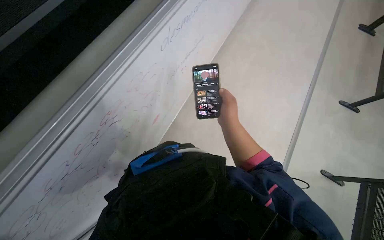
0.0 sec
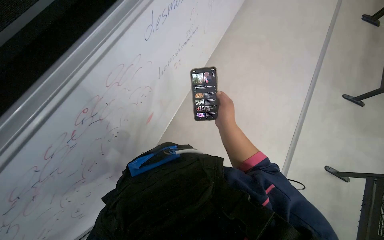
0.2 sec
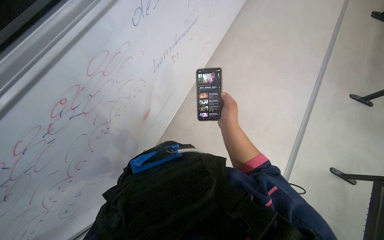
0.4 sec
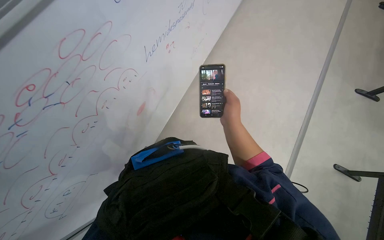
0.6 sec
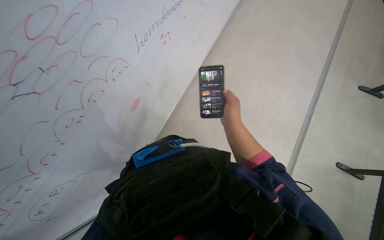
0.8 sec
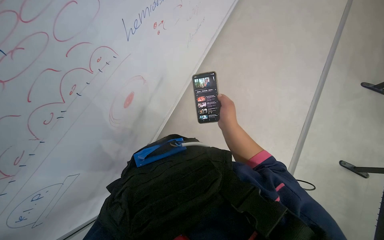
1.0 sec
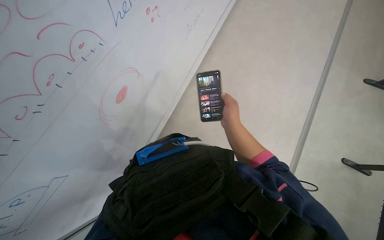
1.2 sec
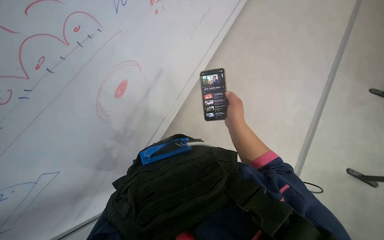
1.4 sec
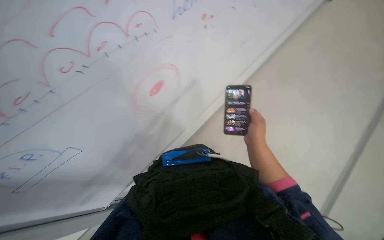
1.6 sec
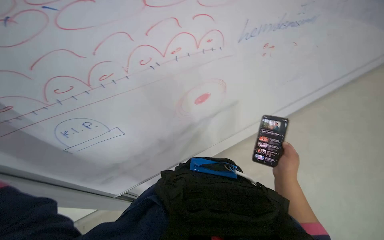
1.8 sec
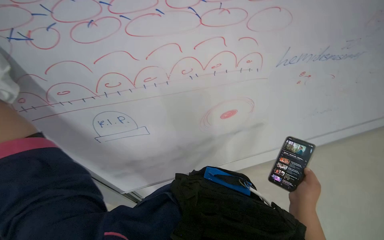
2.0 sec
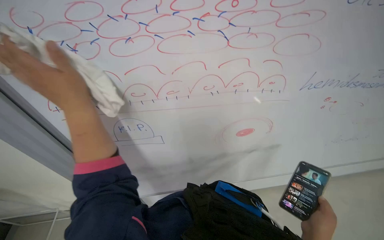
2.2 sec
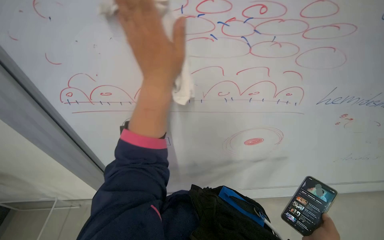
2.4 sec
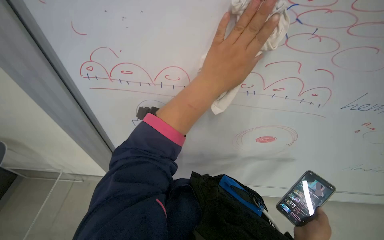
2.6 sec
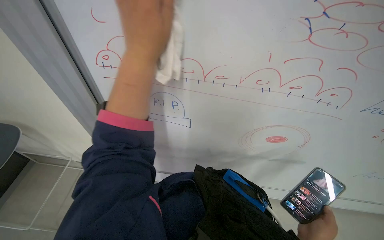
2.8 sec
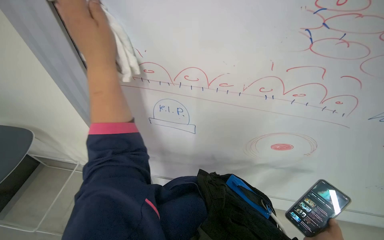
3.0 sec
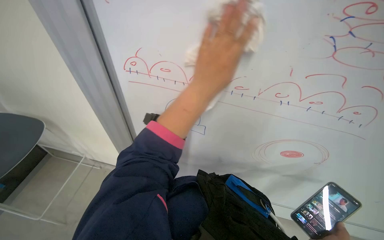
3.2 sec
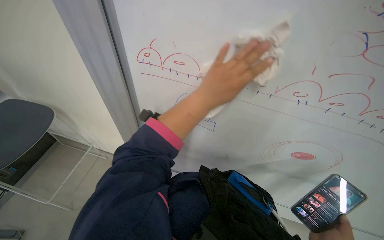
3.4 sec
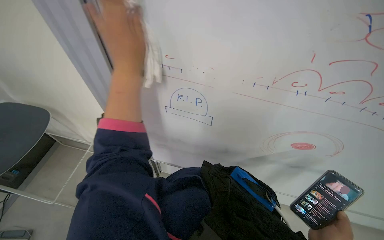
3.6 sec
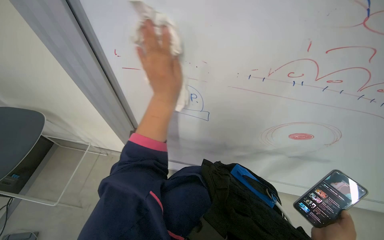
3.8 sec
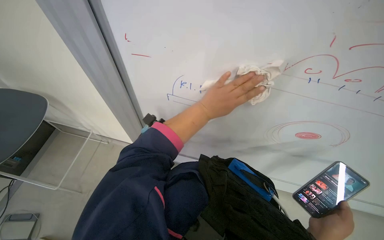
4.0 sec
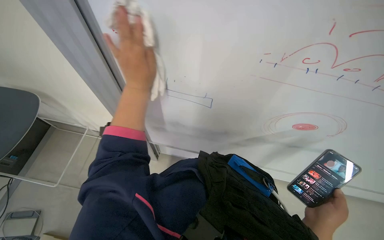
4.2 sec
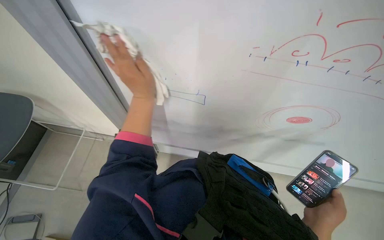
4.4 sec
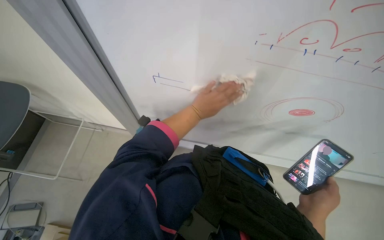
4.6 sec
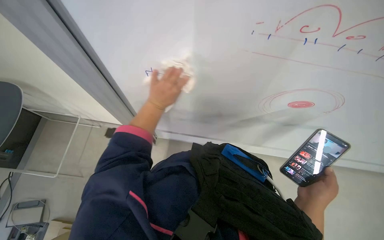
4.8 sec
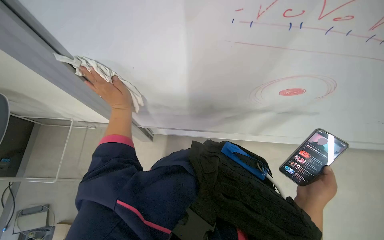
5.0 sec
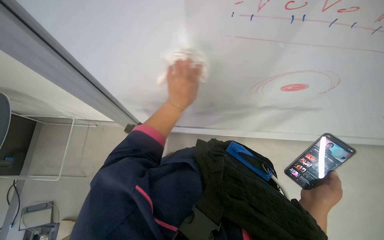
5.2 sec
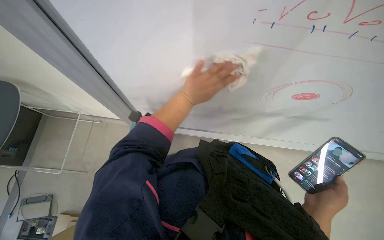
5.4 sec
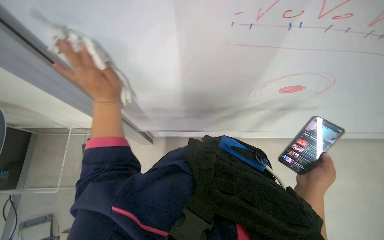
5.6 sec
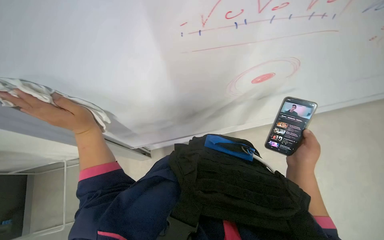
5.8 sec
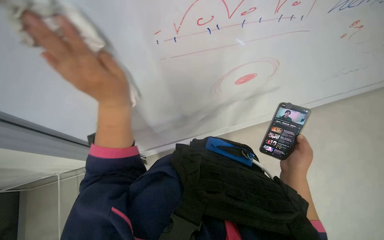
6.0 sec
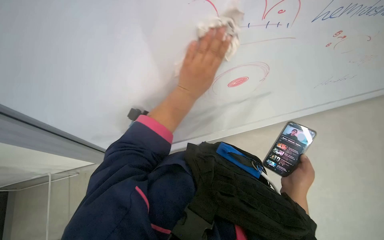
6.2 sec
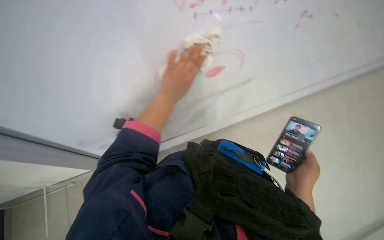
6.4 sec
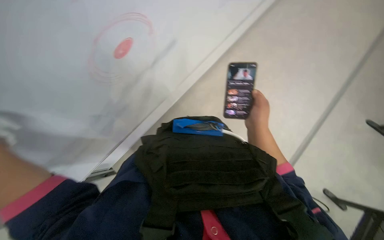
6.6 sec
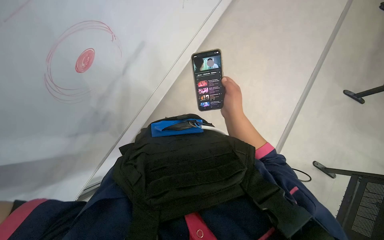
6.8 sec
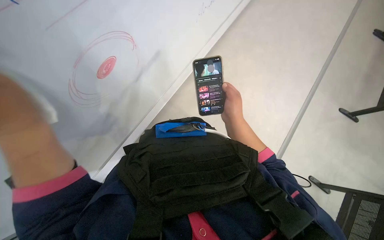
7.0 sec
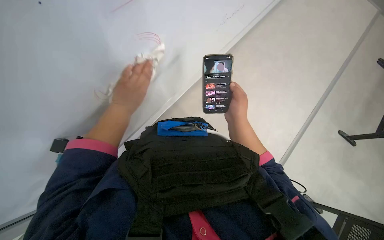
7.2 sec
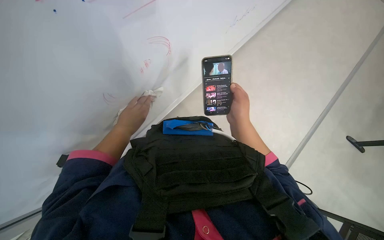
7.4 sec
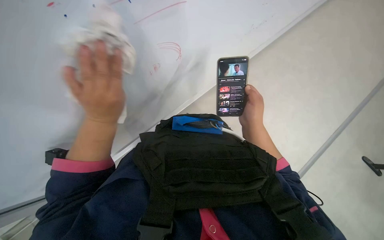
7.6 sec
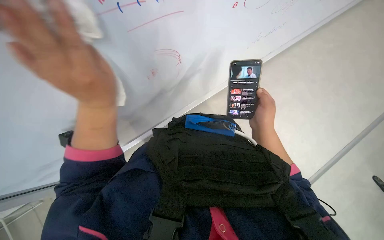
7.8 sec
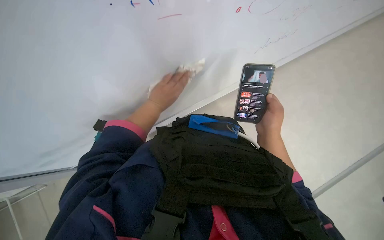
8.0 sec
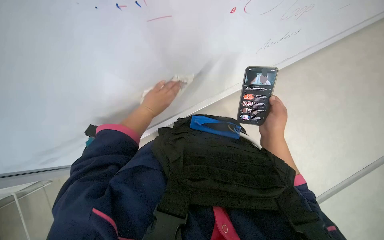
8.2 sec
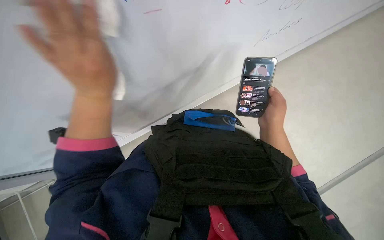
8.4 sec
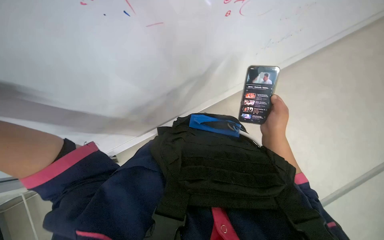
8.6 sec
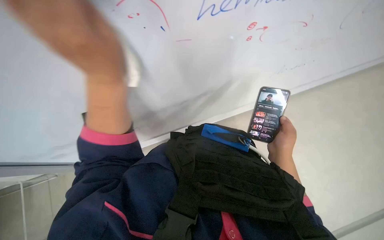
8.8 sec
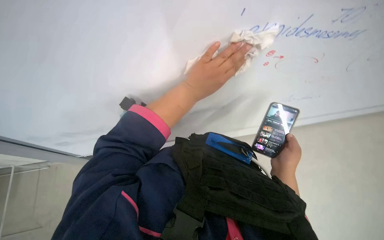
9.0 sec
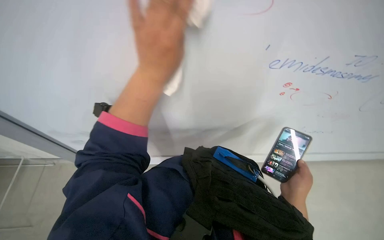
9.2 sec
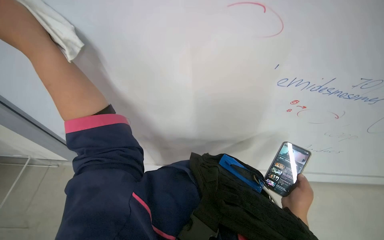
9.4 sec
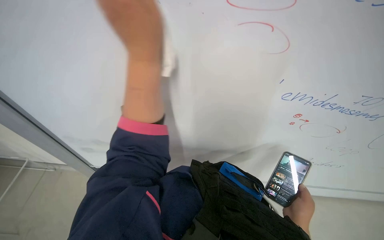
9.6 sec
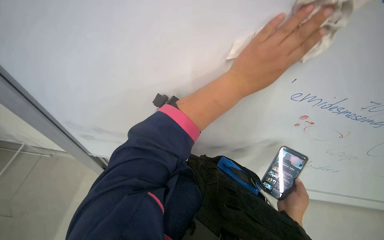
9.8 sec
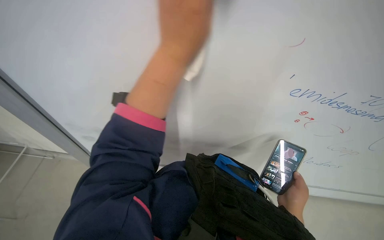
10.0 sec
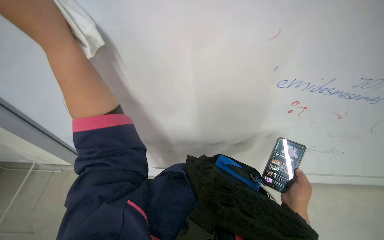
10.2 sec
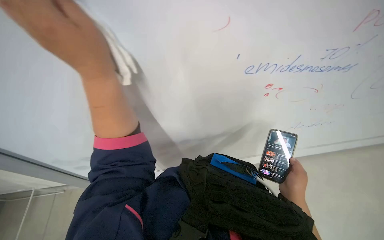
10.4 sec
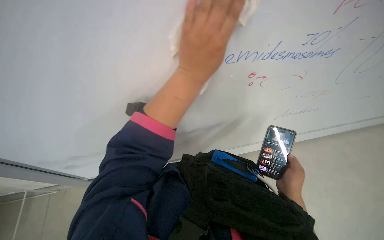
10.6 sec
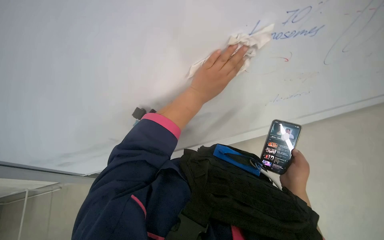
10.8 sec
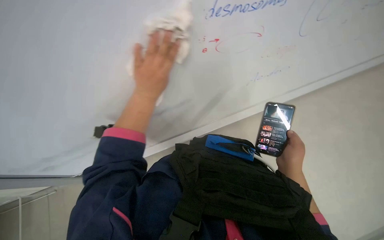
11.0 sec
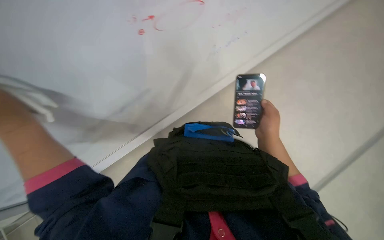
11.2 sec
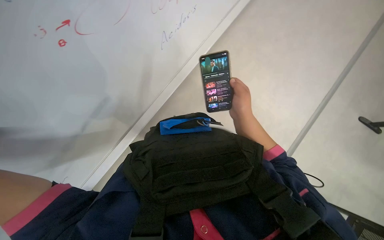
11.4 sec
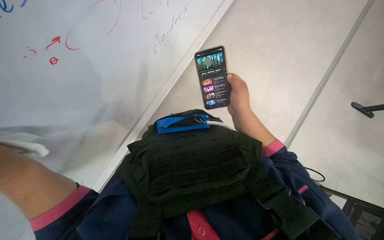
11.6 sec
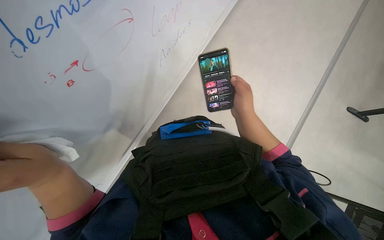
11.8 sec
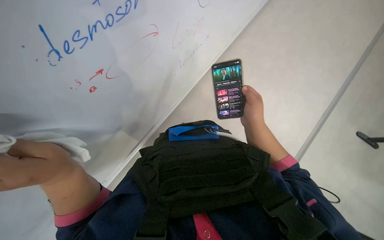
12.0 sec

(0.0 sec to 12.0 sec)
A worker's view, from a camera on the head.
Job: wiping surfaces.
The whole recording: Wiping surfaces in lecture hall. The worker wipes various surfaces in the lecture hall with a cloth.
1.6 sec - 3.0 sec: The wearer's head swings some 65 degrees to the left.
3.0 sec - 4.4 sec: The wearer looks roughly 15 degrees further downward. The left hand heads down the picture, covering about 15 cm.
4.4 sec - 6.0 sec: The left hand goes left and right, some 30 cm each way, reversing 4 times.
6.0 sec - 7.6 sec: The wearer looks approximately 25 degrees further to the right.
7.6 sec - 9.0 sec: The left hand goes nearer and farther, roughly 25 cm each way, reversing 2 times.
10.4 sec - 12.0 sec: The scene rotates counterclockwise by approximately 35 degrees.

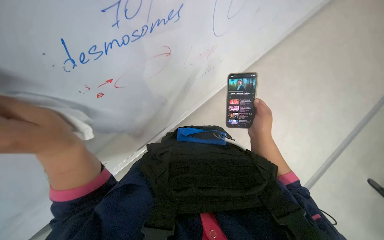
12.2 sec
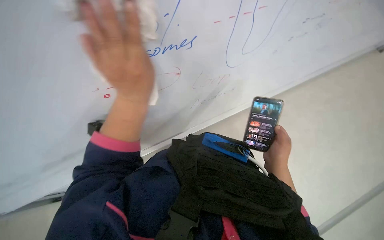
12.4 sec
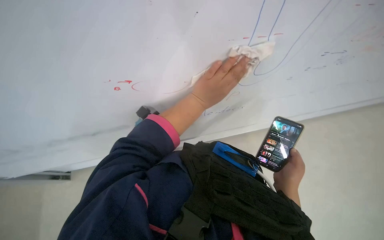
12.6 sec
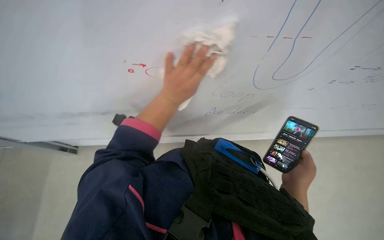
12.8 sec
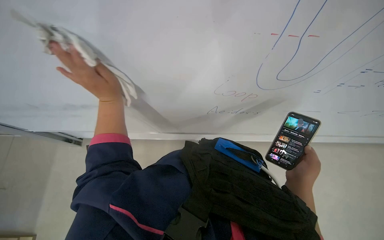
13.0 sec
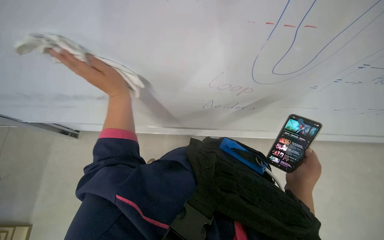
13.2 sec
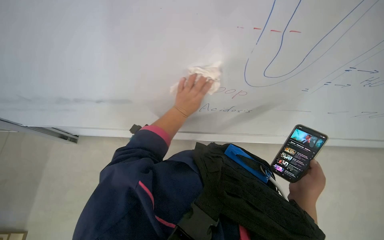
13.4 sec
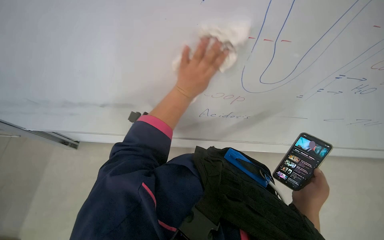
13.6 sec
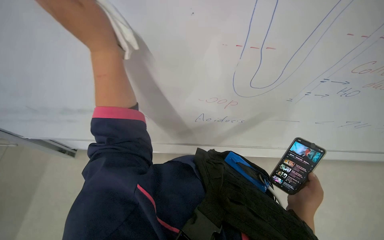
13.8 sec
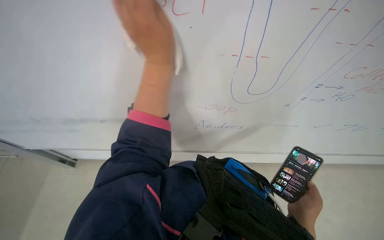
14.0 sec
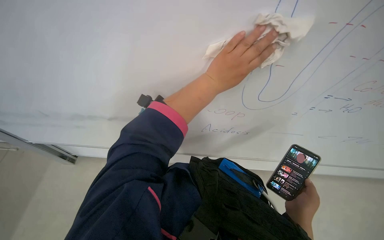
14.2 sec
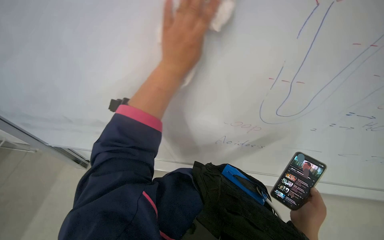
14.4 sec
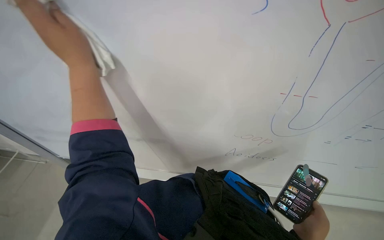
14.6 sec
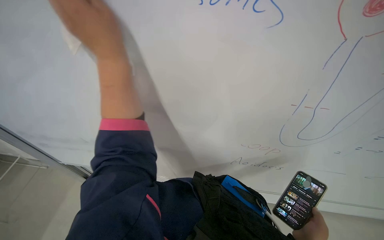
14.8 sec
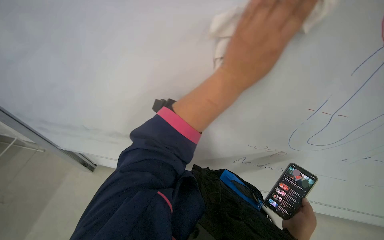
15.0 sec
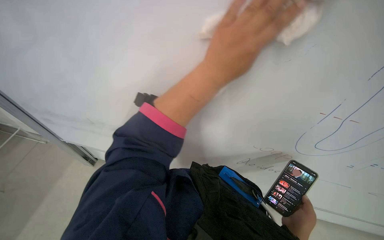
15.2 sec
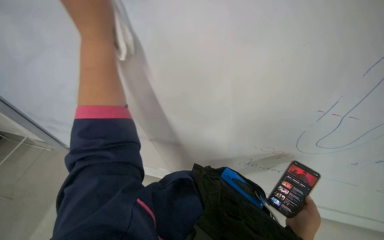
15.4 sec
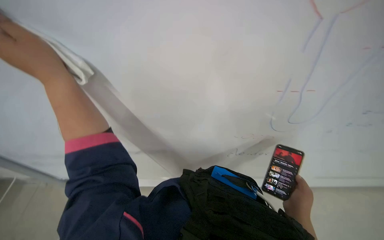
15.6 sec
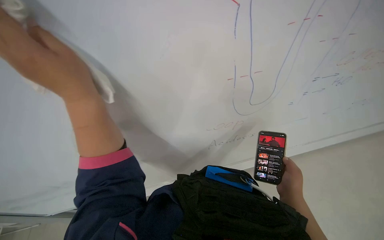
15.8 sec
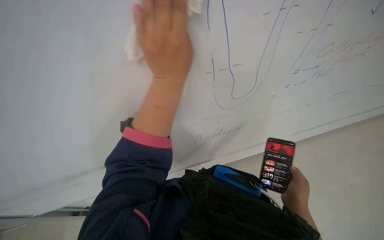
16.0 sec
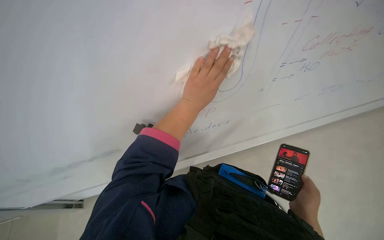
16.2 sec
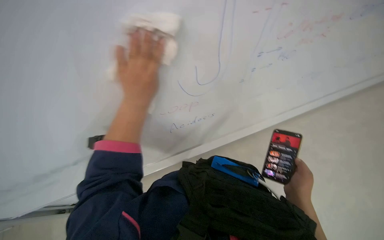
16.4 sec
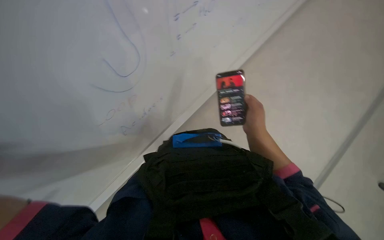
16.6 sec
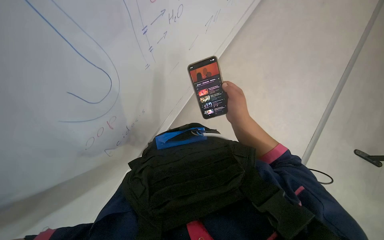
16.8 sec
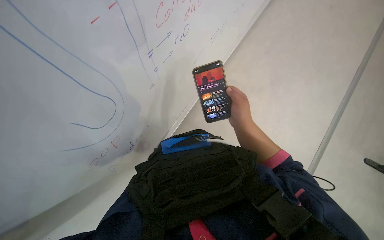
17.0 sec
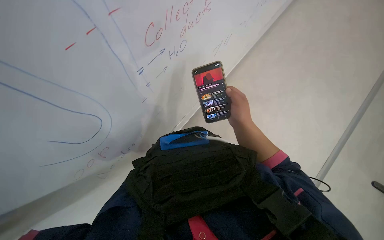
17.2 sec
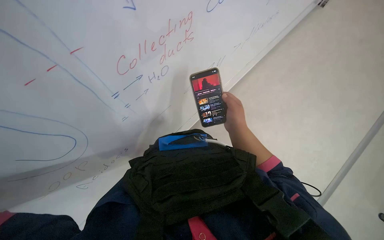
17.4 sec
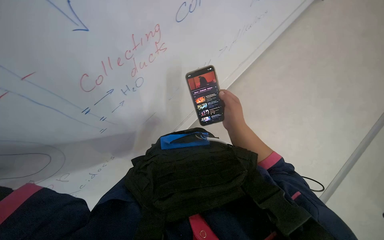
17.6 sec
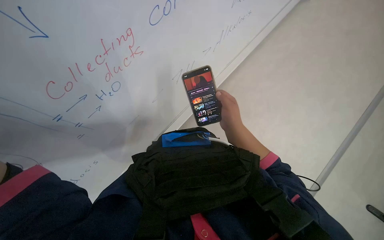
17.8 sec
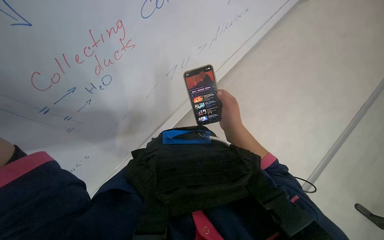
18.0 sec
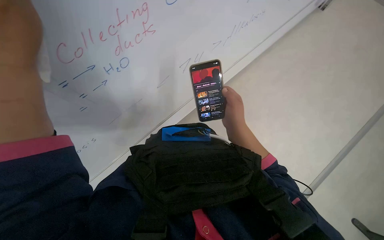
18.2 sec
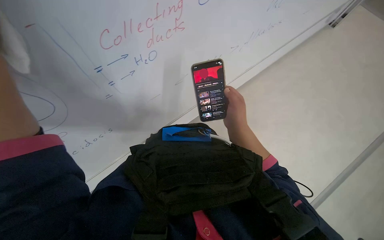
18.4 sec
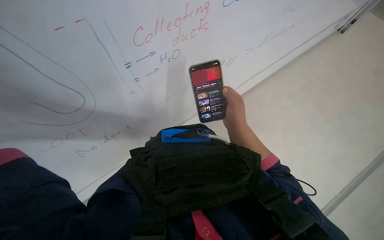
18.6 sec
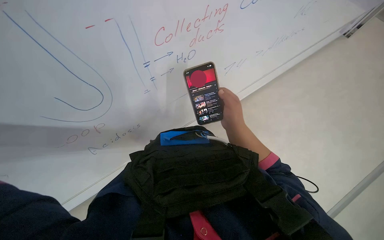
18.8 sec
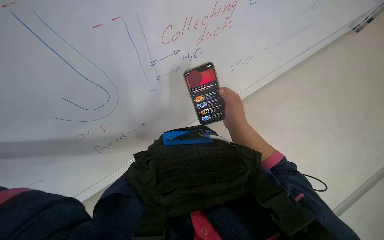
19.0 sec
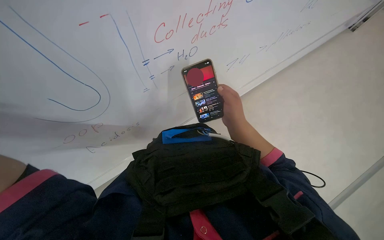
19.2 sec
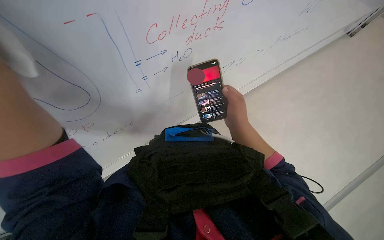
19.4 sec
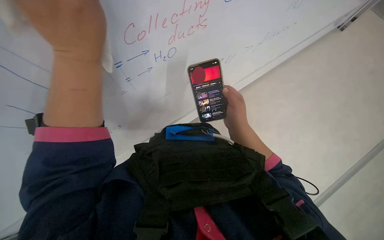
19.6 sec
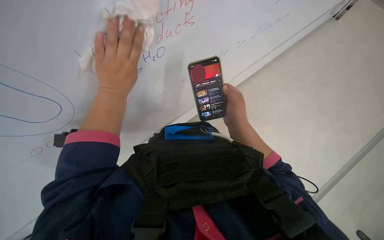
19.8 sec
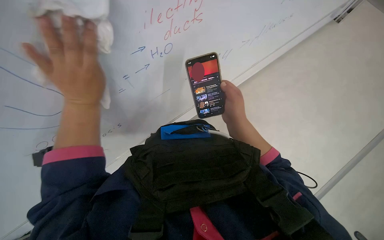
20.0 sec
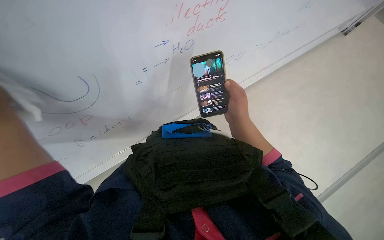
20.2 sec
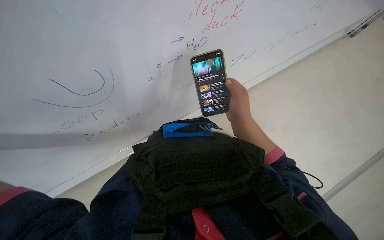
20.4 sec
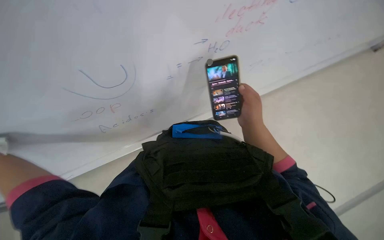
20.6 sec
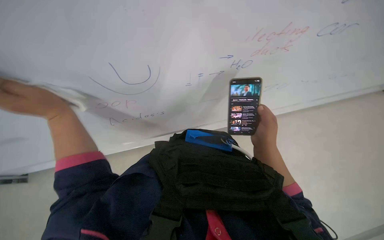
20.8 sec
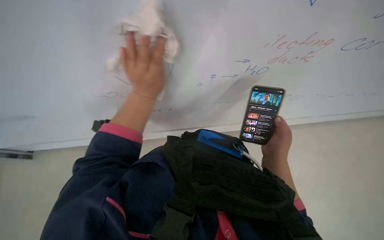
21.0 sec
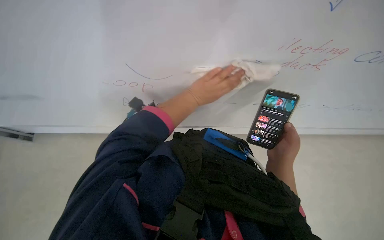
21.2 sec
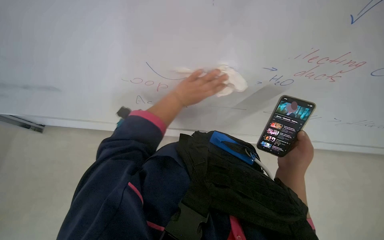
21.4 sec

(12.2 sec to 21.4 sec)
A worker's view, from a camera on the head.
Job: wiping surfaces.
The whole recording: Wiping surfaces in lecture hall. The worker wipes various surfaces in the lecture hall with a cloth.
12.2 sec - 13.8 sec: The view tips upward by some 25 degrees. Everything in view rotates some 30 degrees clockwise.
13.8 sec - 15.2 sec: The left hand goes roughly 15 cm to the right and up the picture.
15.2 sec - 16.8 sec: The head turns to the right by about 60 degrees.
19.8 sec - 21.4 sec: The wearer's head swings approximately 40 degrees to the left.
